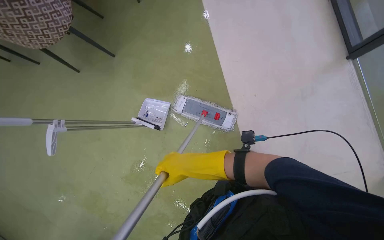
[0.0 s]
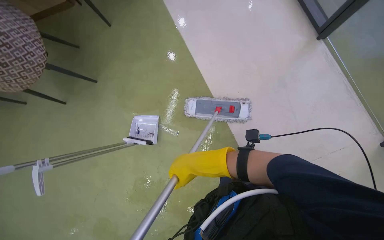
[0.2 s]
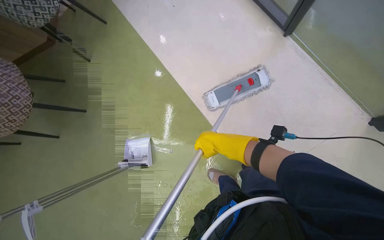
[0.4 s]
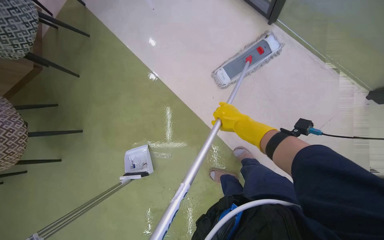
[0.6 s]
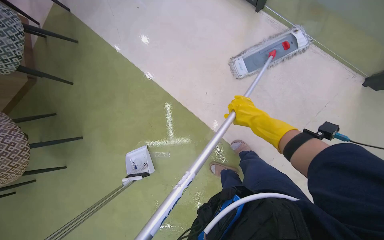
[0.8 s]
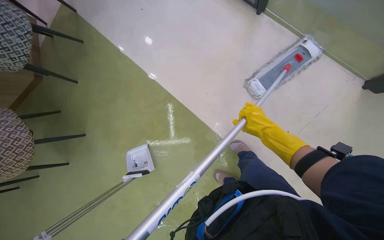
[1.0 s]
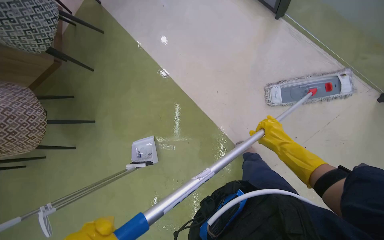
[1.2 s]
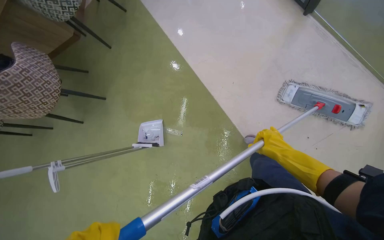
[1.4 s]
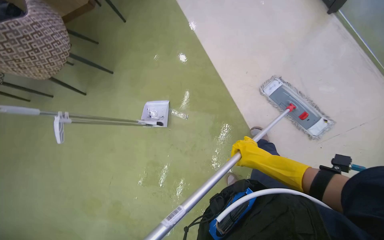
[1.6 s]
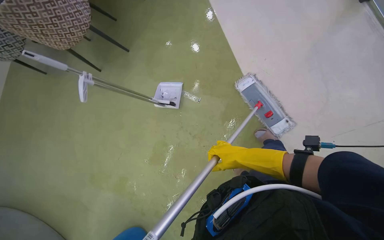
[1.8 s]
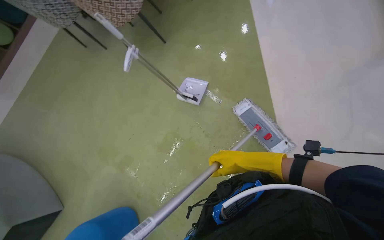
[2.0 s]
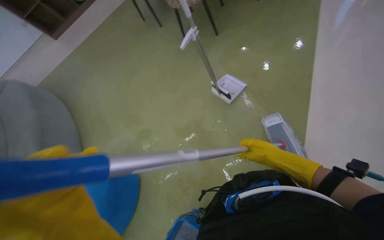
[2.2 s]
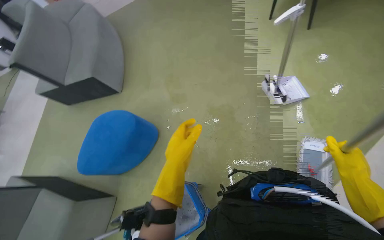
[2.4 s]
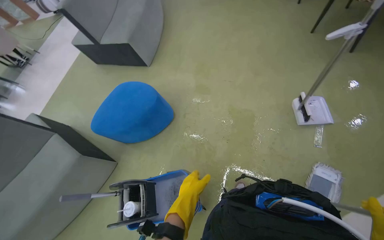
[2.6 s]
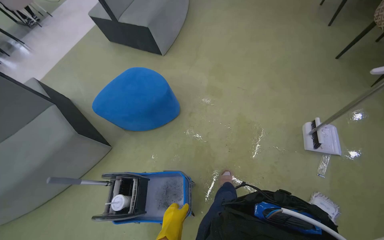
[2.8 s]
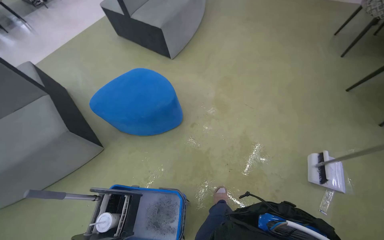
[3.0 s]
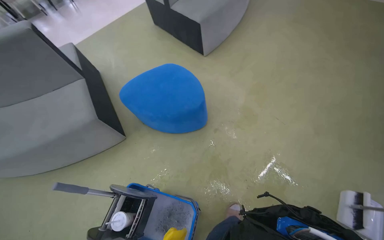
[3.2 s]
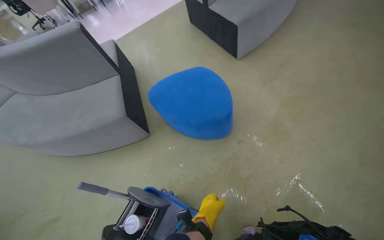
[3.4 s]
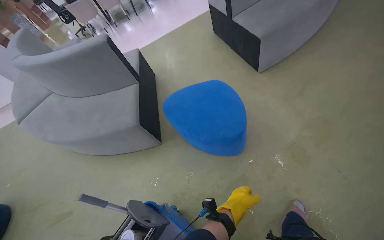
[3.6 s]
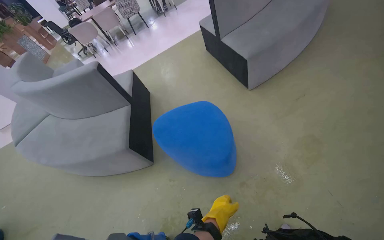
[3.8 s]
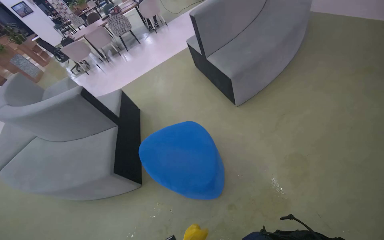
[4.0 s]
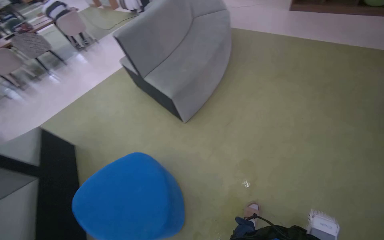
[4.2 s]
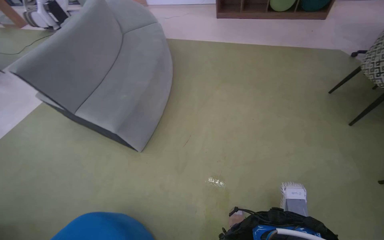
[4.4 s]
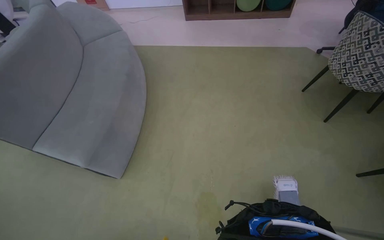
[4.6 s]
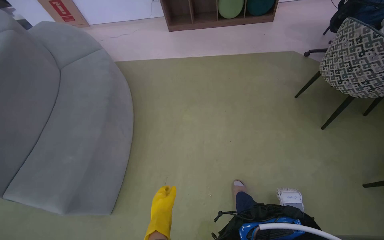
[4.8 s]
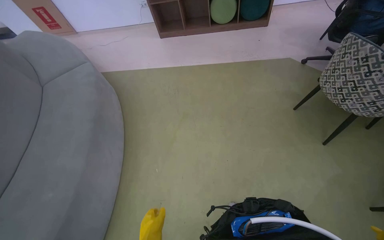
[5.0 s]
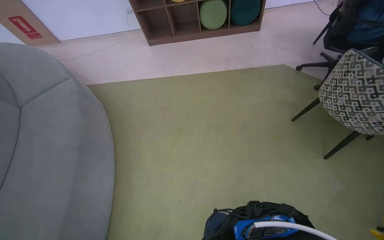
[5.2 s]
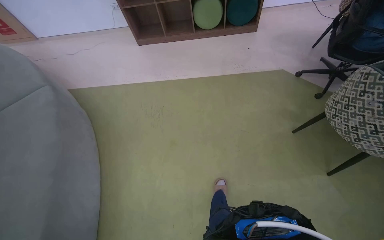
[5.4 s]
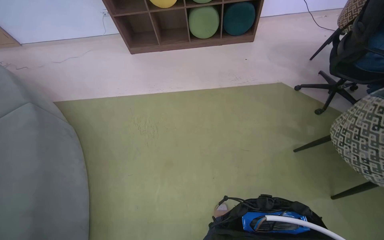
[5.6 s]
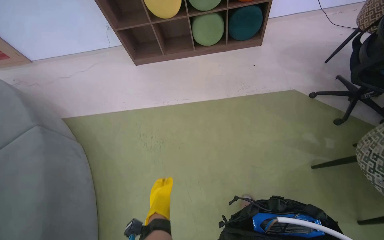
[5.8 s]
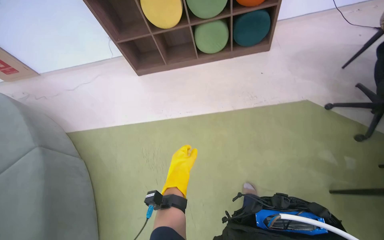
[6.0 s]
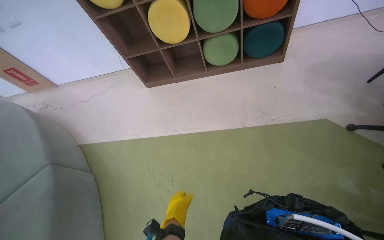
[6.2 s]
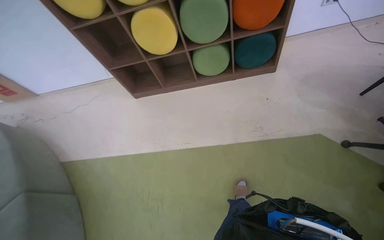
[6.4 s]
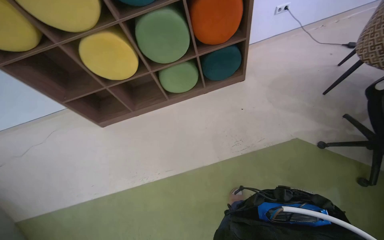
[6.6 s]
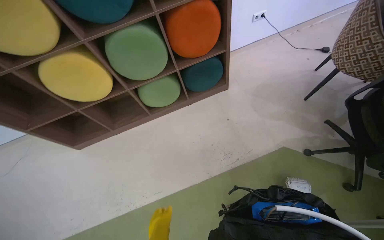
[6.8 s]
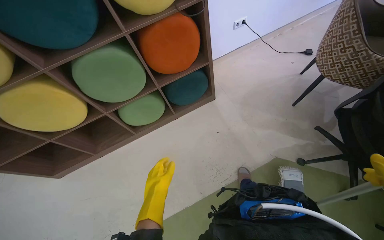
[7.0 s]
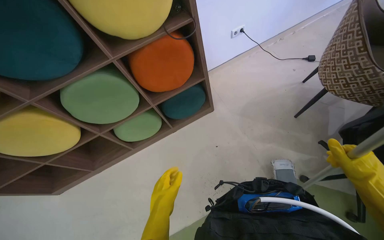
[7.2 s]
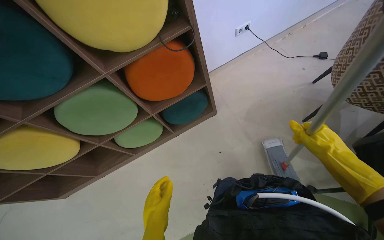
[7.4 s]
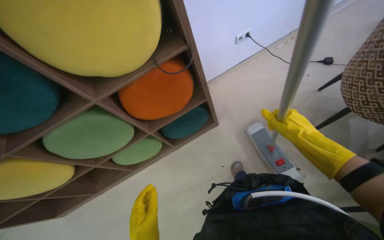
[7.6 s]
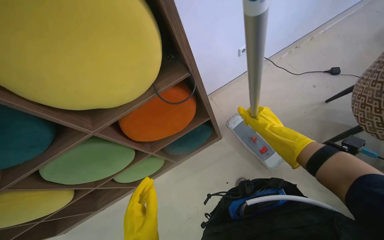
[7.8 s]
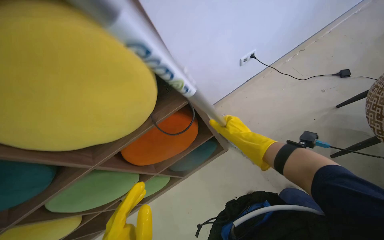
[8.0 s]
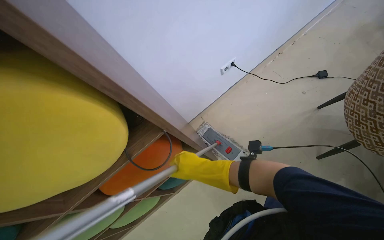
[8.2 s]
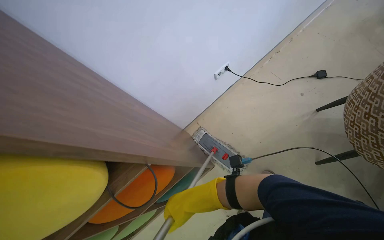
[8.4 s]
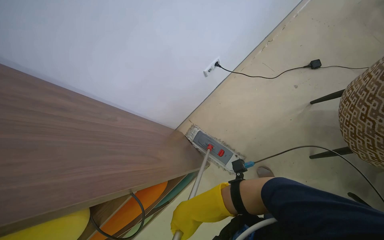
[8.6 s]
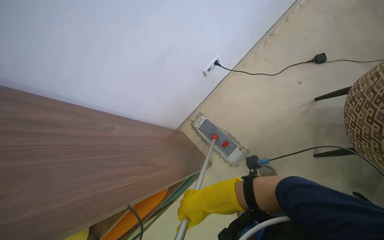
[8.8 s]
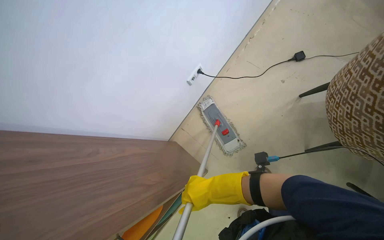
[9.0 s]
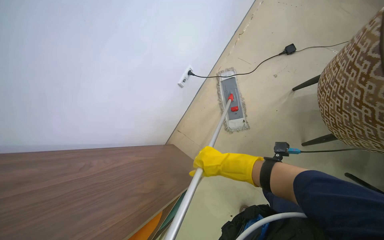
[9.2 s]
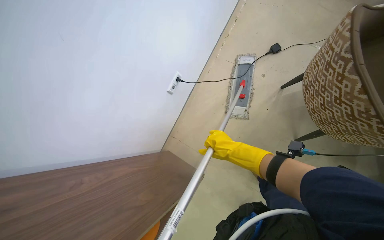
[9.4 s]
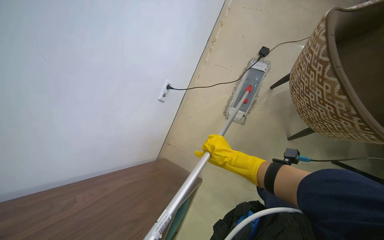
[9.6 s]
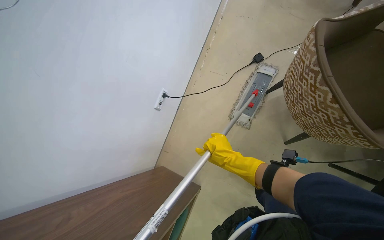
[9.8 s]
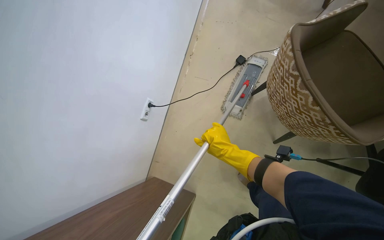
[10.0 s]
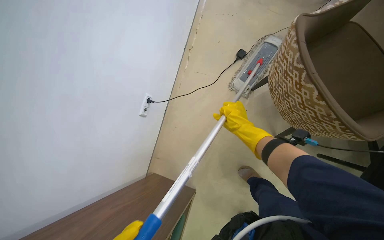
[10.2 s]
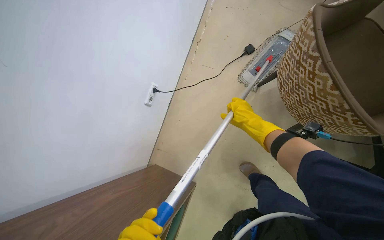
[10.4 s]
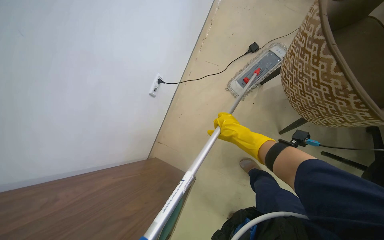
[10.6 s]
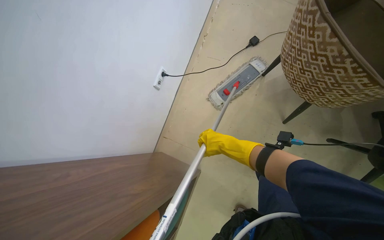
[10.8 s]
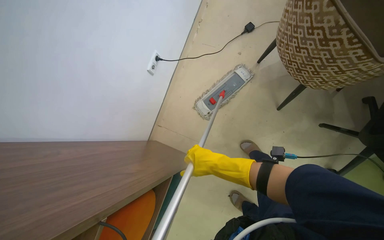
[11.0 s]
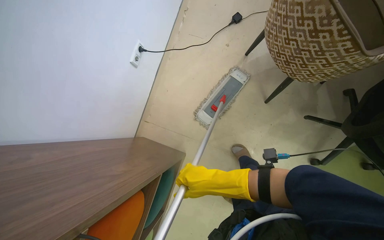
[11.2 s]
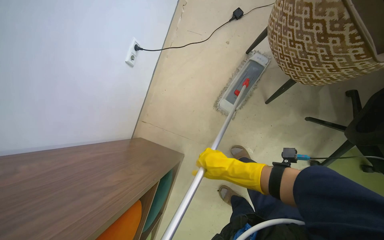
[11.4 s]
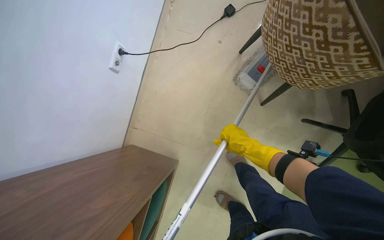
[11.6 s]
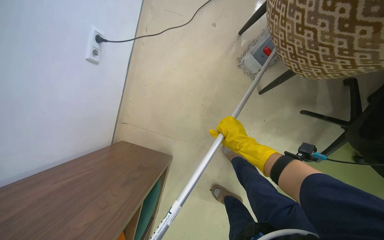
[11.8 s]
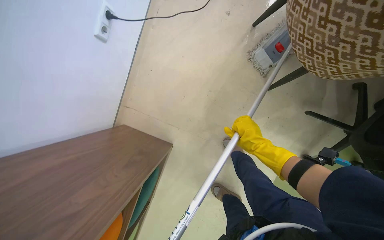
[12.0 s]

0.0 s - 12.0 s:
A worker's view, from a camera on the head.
Job: mopping floor.
The whole recording: Mopping floor. The worker continues mopping the floor in the office.
1.6 s - 3.0 s: The camera is carried roughly 70 cm. The head rotates roughly 100 degrees to the left.
3.0 s - 4.4 s: The camera travels some 1 m.
4.4 s - 6.0 s: The camera is carried about 1.5 m. The head turns to the right by some 25 degrees.
6.0 s - 7.6 s: The head travels about 1.5 m.
7.6 s - 9.0 s: The camera is carried about 70 cm.
9.0 s - 10.4 s: The right hand shifts some 40 cm up the picture and to the right.
10.4 s - 12.0 s: The right hand moves down the picture, some 30 cm.

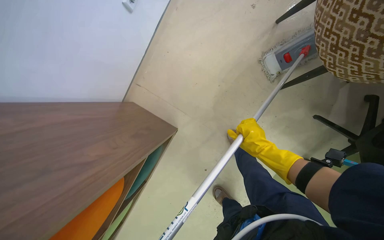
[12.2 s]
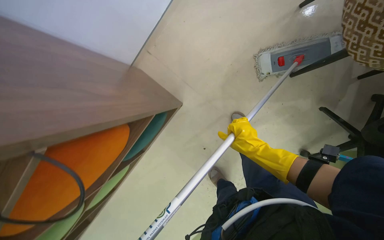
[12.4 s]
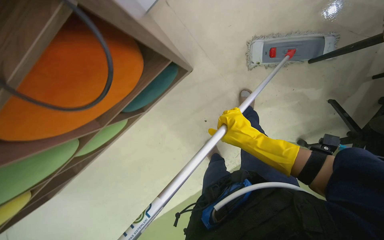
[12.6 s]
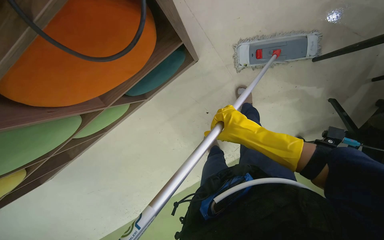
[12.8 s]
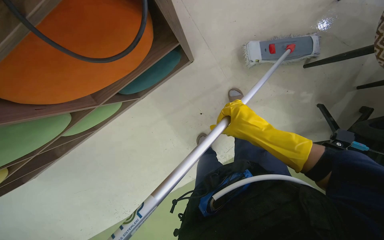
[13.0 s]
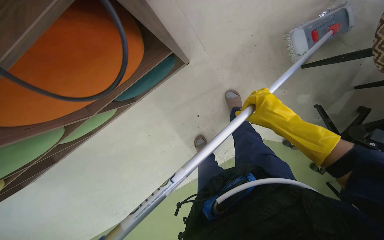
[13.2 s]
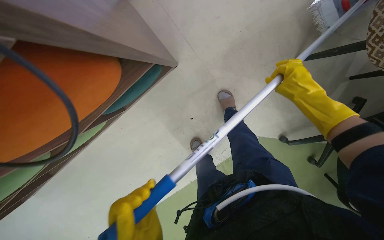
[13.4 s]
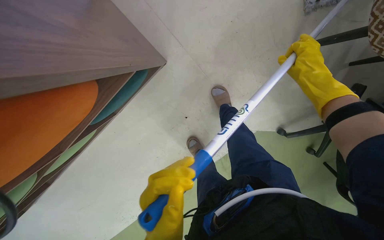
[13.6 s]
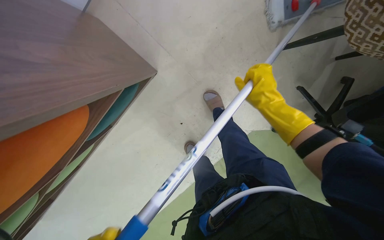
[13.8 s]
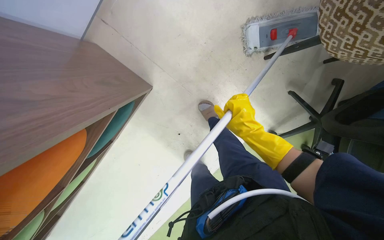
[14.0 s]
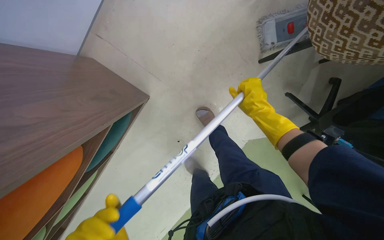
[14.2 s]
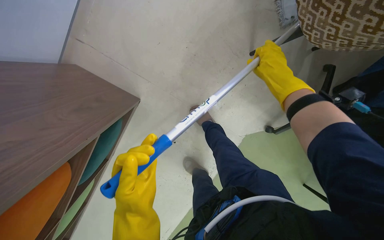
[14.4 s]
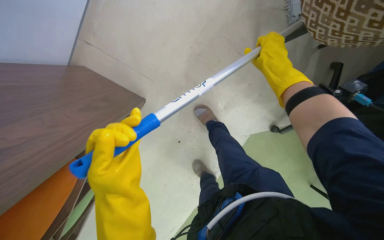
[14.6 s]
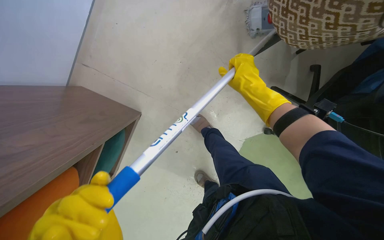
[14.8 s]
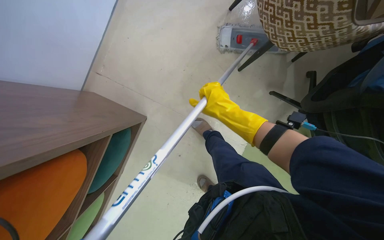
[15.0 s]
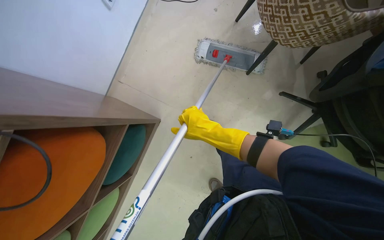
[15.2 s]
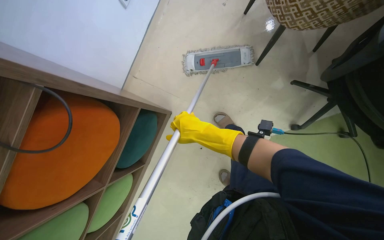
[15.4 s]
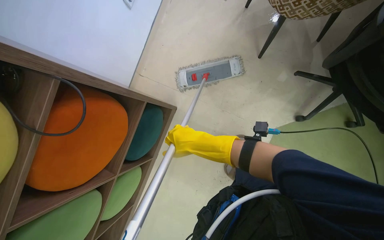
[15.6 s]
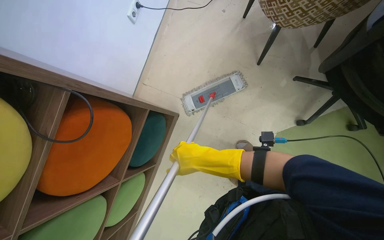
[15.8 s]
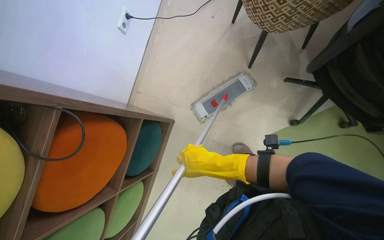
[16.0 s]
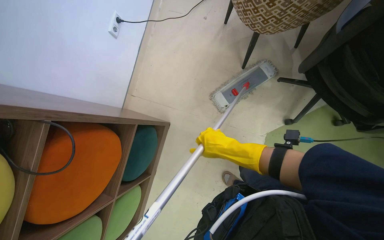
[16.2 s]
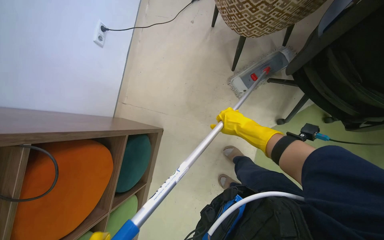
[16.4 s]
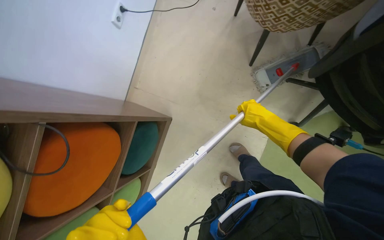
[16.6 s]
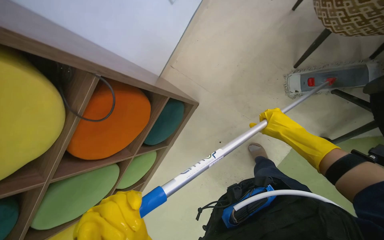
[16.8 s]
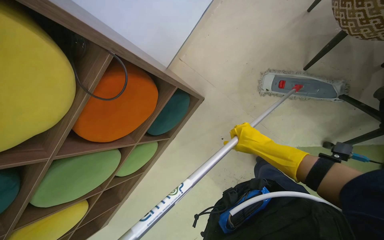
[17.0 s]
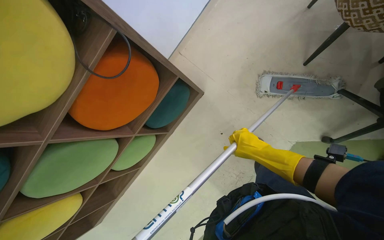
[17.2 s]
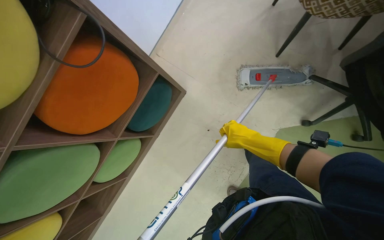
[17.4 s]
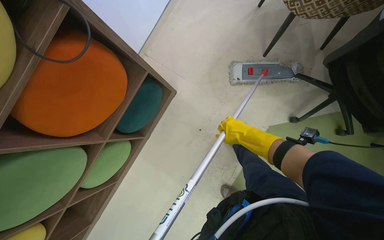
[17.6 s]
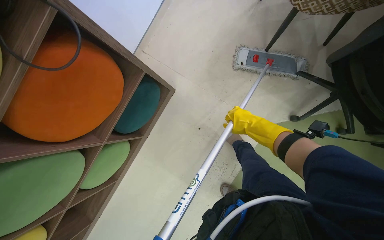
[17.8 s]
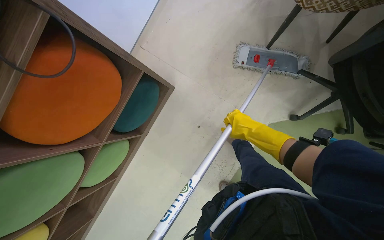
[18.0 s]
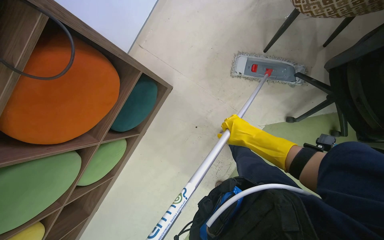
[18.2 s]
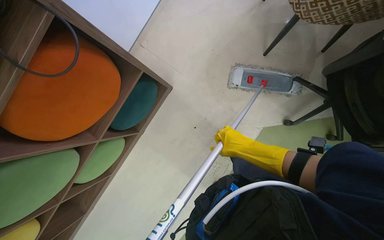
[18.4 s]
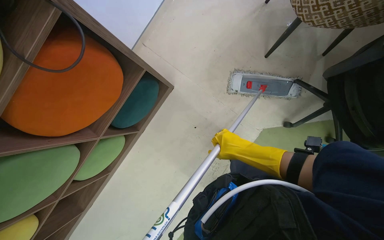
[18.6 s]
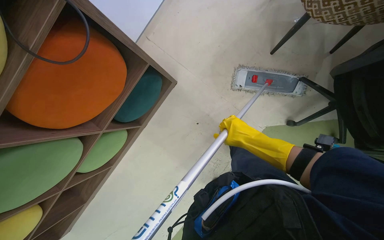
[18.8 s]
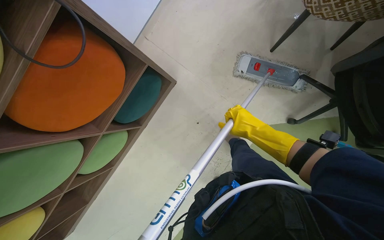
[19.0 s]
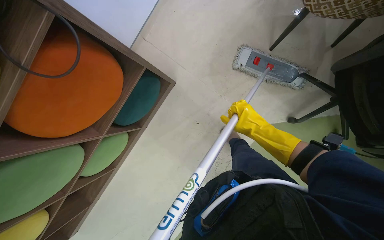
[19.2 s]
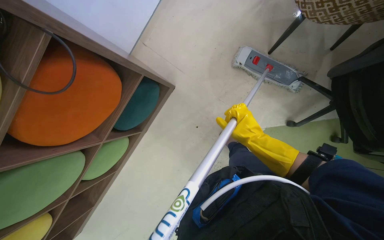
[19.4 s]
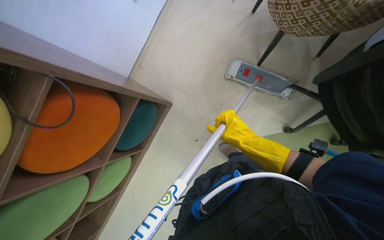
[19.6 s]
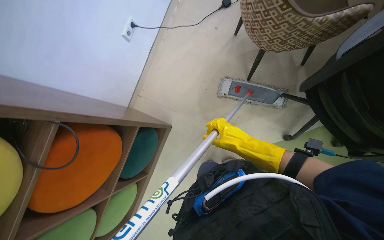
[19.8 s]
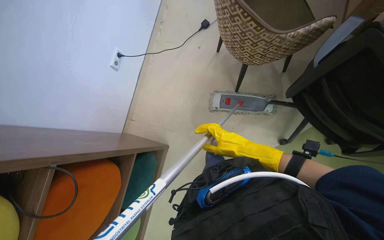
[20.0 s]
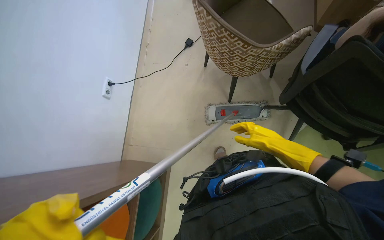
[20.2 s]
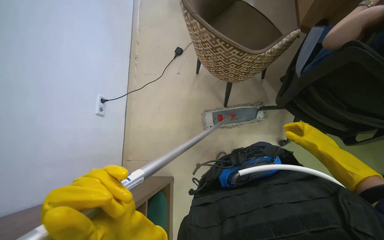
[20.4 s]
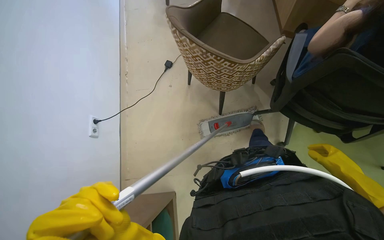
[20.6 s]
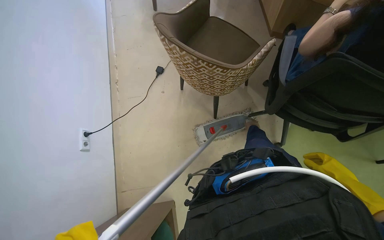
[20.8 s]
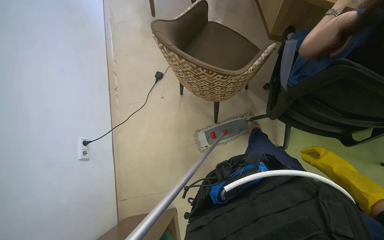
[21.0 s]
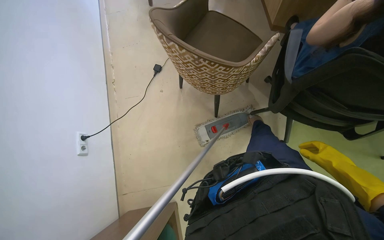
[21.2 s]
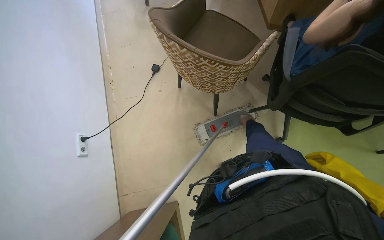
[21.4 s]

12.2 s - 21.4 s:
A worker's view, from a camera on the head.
Job: mopping floor.
The whole recording: Mopping floor. The worker continues mopping the floor in the office.
15.2 s - 16.8 s: The right hand heads to the right, covering approximately 25 cm.
16.8 s - 18.4 s: The right hand is displaced down the picture and to the left by some 20 cm.
19.8 s - 21.4 s: The head turns to the right by some 35 degrees.
